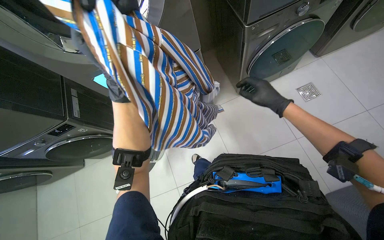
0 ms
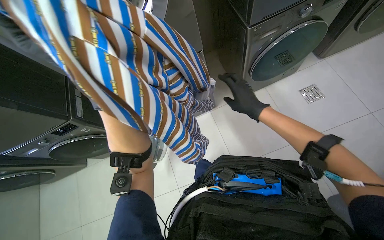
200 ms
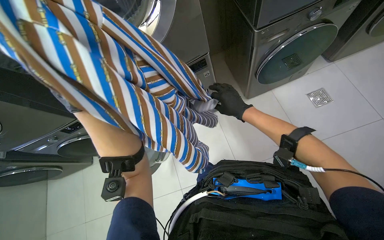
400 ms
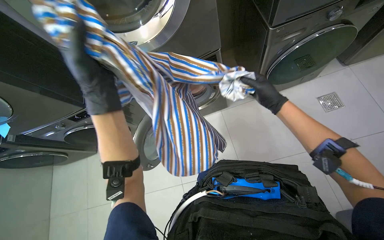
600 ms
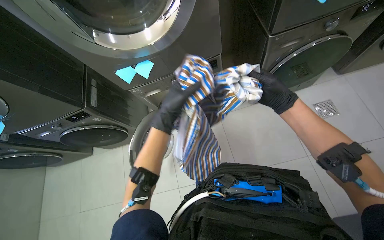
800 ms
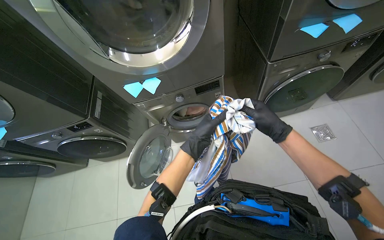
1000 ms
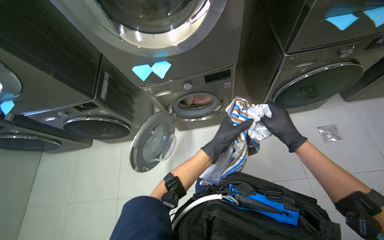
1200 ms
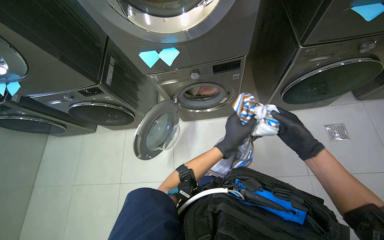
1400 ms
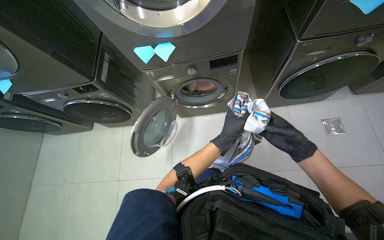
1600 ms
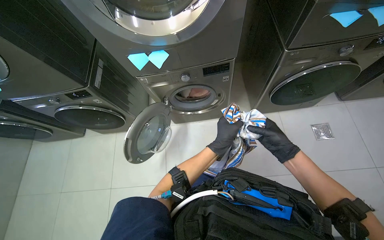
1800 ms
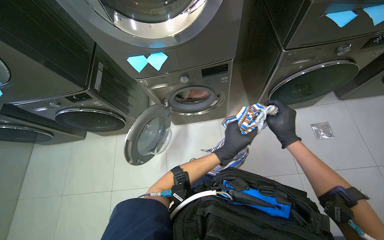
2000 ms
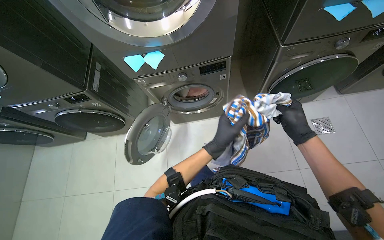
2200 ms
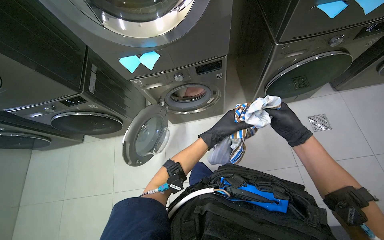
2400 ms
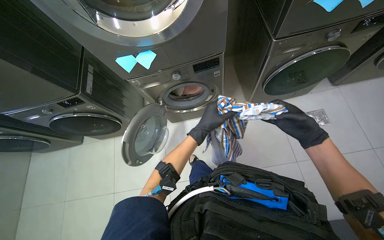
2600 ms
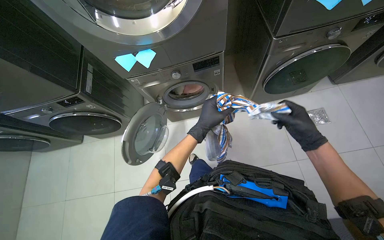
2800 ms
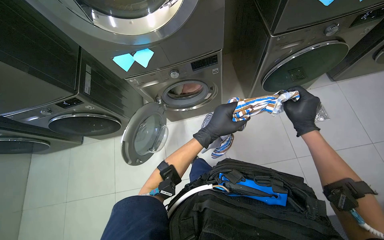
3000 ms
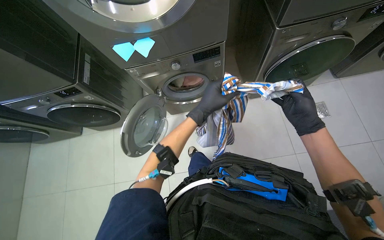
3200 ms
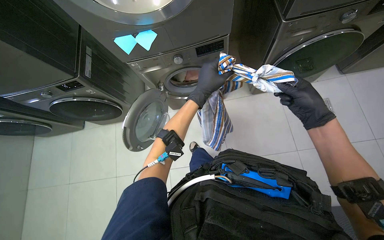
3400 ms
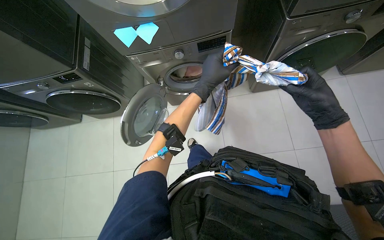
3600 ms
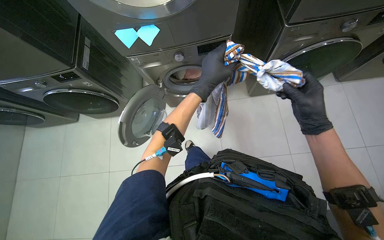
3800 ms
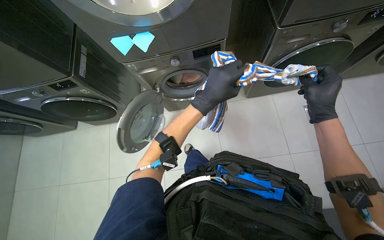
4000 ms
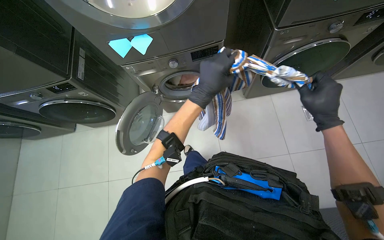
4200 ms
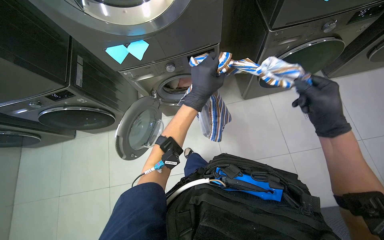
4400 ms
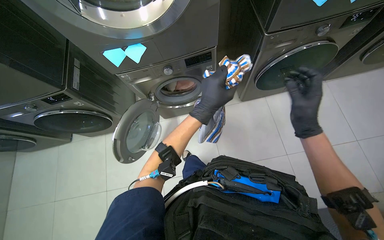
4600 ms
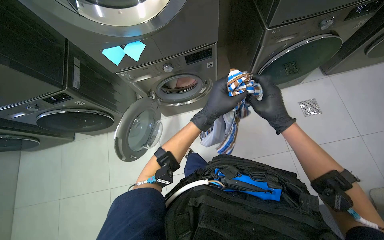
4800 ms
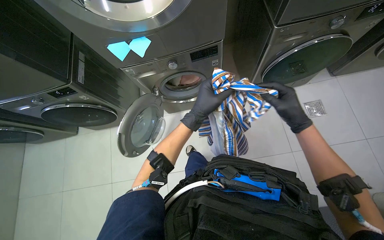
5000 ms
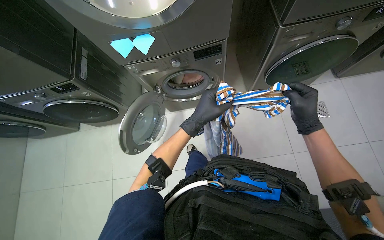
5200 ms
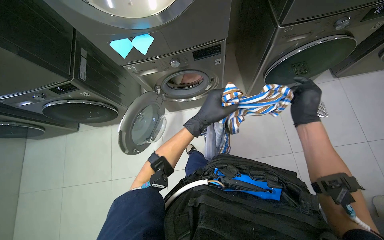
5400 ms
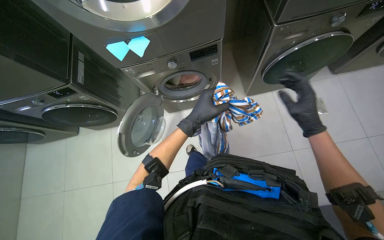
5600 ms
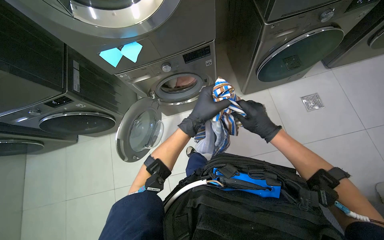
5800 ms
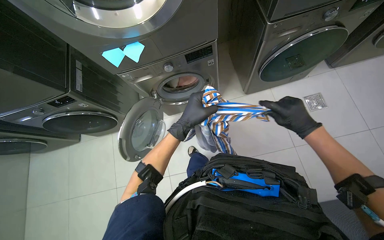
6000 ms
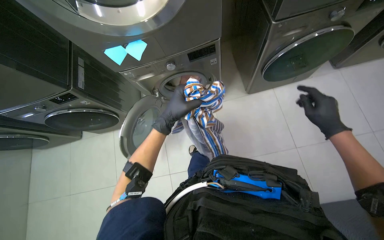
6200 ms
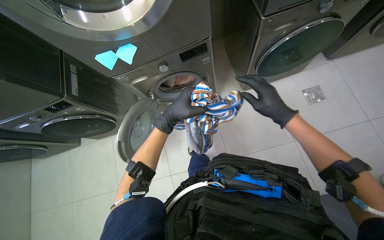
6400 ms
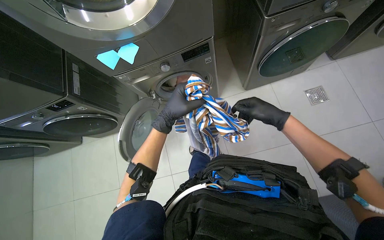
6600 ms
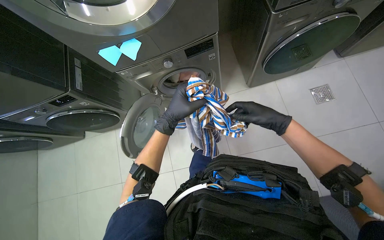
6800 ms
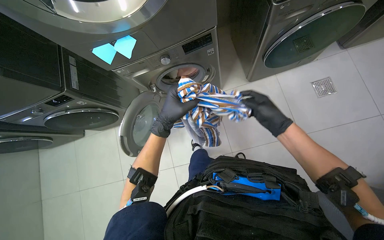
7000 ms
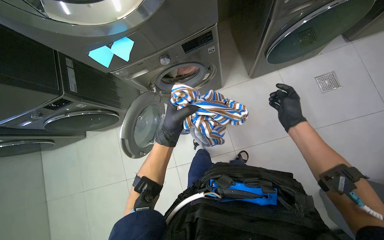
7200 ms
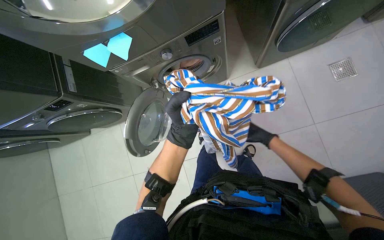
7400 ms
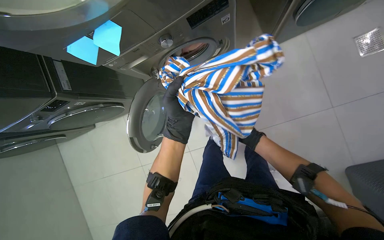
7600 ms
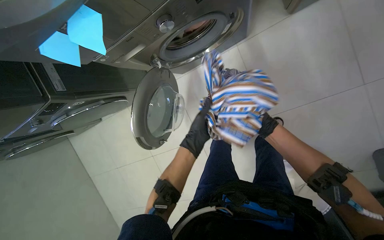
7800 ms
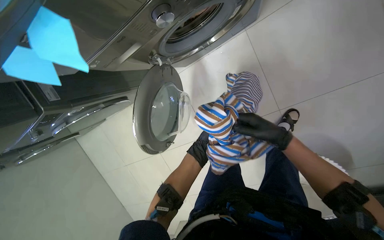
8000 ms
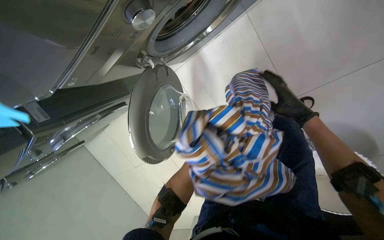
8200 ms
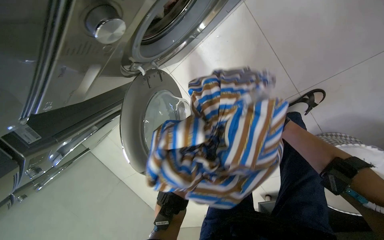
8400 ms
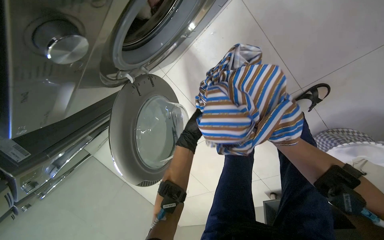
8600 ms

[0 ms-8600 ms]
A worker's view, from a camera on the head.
Job: managing laundry.
The whole recording: Loading and preparing clothes for washing. The worker loads clothes into the washing machine, then inspects and folds a shirt.
0 ms to 1400 ms: The left hand shifts some 30 cm to the right and down the picture.
1400 ms to 2800 ms: The hands make small movements and keep their place.
2800 ms to 4400 ms: The right hand travels nearer to the camera by some 10 cm.
4400 ms to 5800 ms: The right hand shifts approximately 10 cm farther from the camera.
5800 ms to 7200 ms: The left hand heads to the left, covering some 10 cm, while the right hand moves left and right over approximately 15 cm, changing direction 2 times.
7200 ms to 8600 ms: The wearer looks approximately 20 degrees further downward. The scene rotates counterclockwise by some 25 degrees. The left hand is displaced farther from the camera by approximately 35 cm.

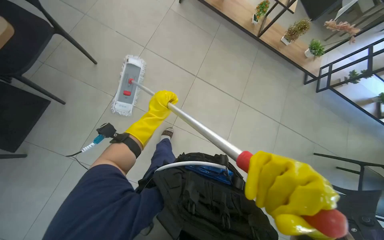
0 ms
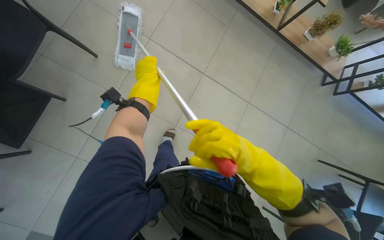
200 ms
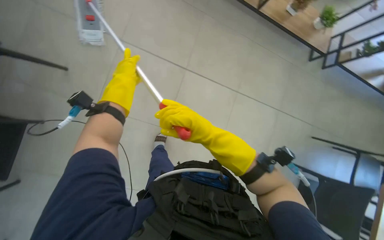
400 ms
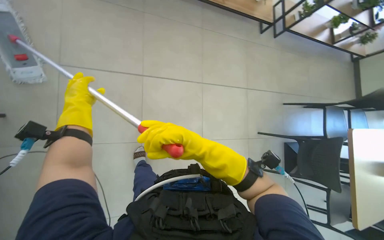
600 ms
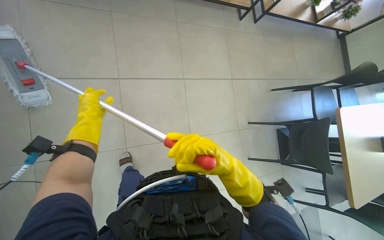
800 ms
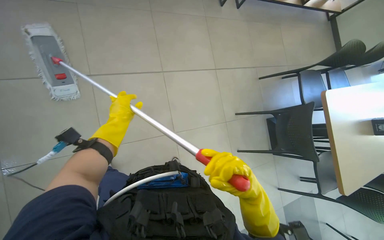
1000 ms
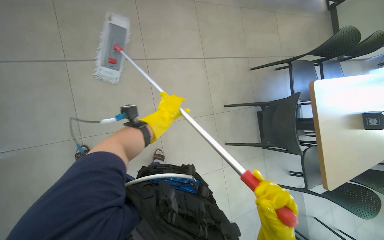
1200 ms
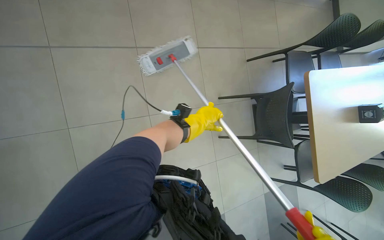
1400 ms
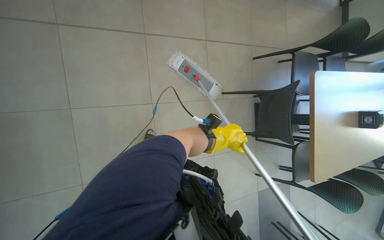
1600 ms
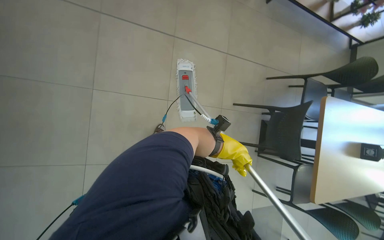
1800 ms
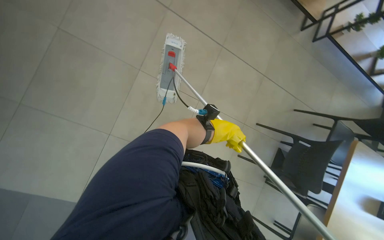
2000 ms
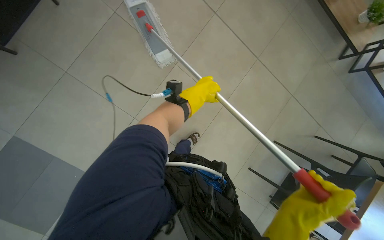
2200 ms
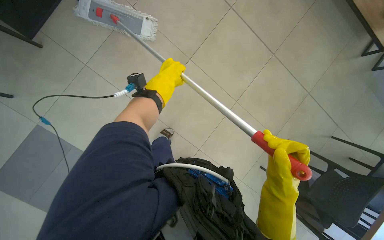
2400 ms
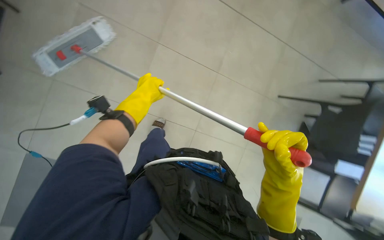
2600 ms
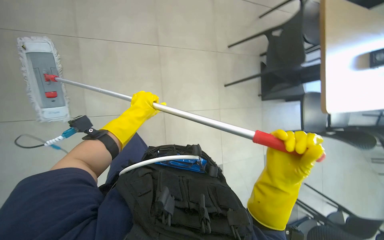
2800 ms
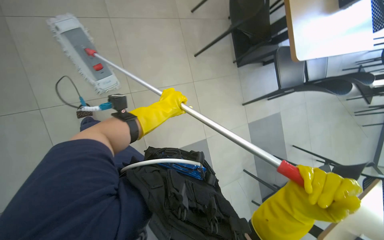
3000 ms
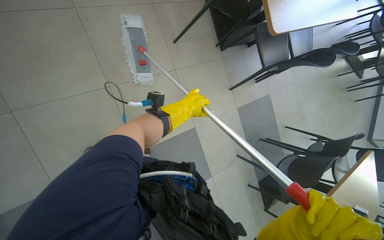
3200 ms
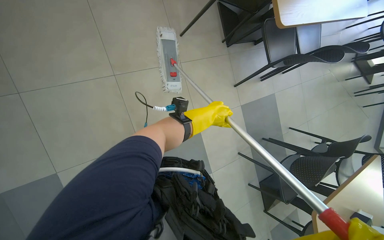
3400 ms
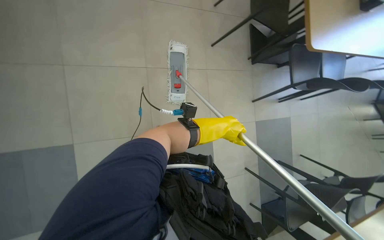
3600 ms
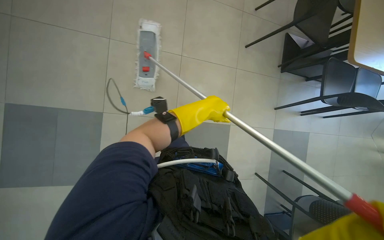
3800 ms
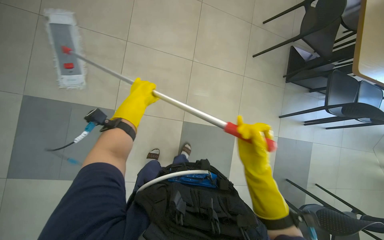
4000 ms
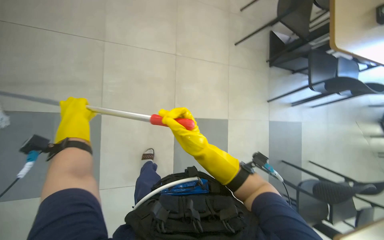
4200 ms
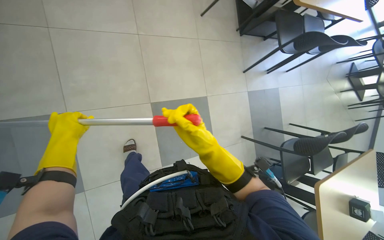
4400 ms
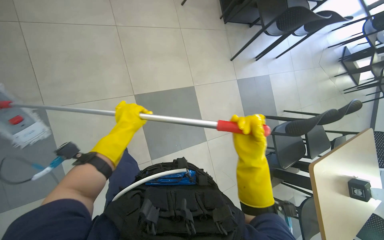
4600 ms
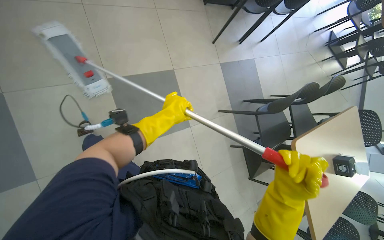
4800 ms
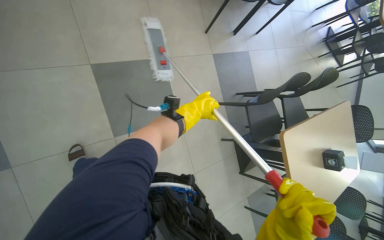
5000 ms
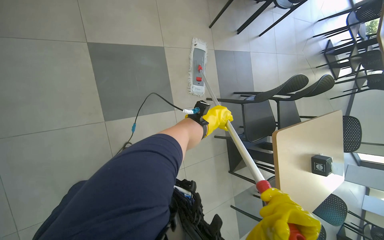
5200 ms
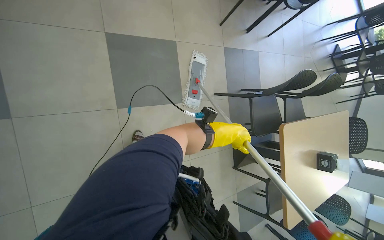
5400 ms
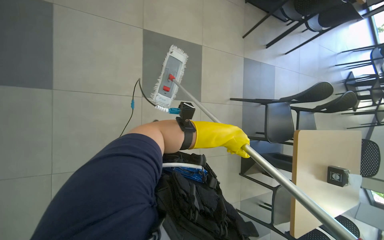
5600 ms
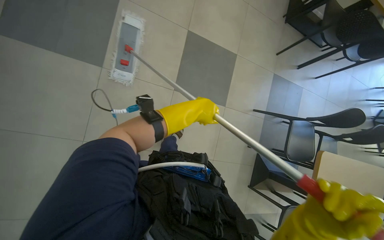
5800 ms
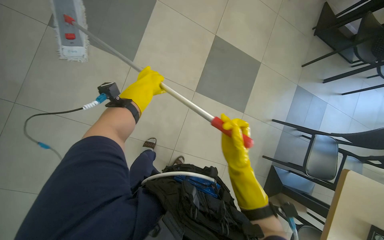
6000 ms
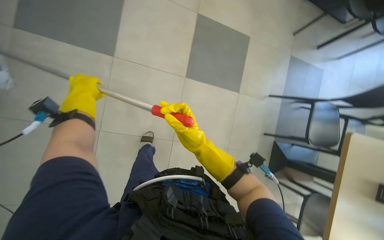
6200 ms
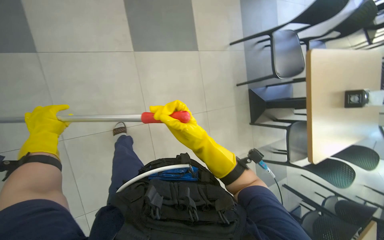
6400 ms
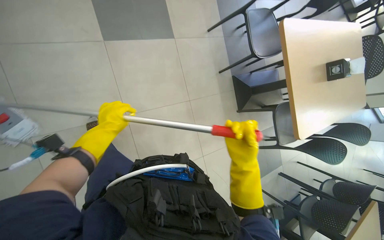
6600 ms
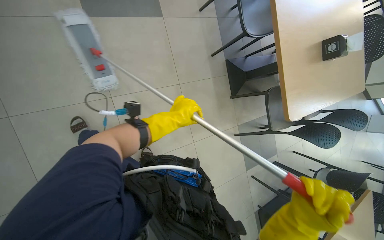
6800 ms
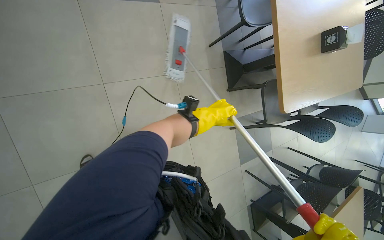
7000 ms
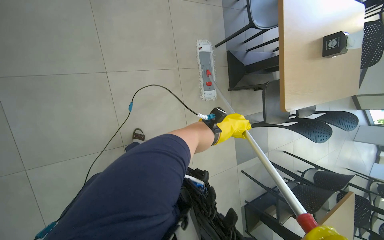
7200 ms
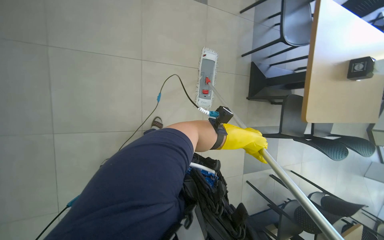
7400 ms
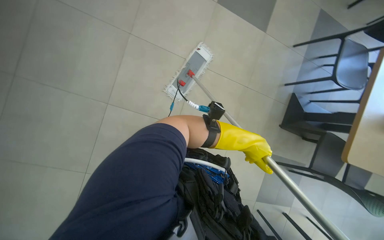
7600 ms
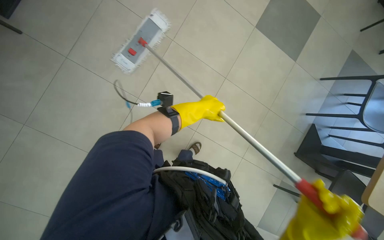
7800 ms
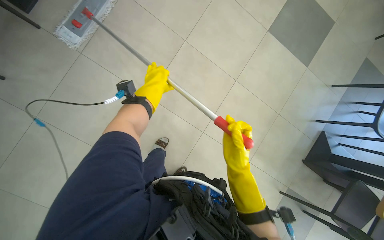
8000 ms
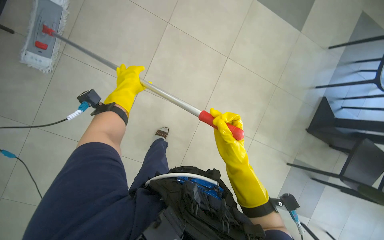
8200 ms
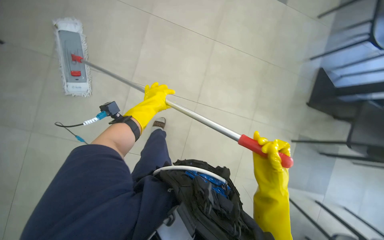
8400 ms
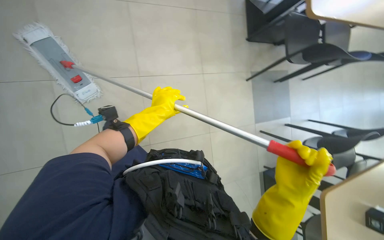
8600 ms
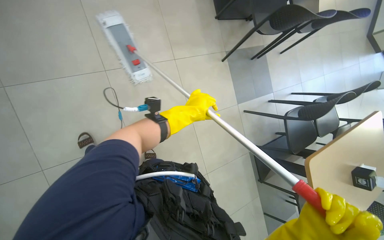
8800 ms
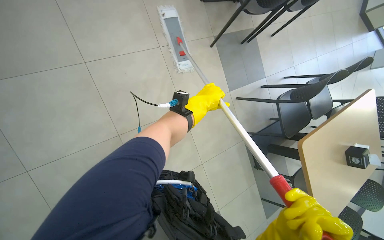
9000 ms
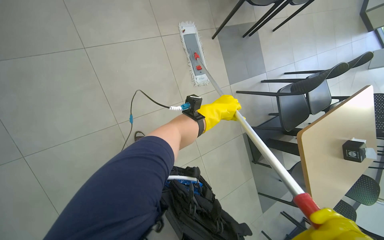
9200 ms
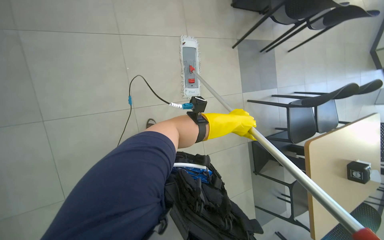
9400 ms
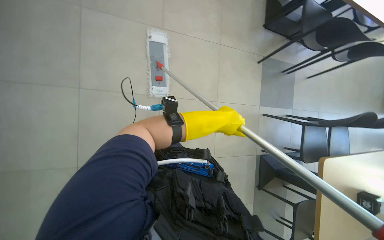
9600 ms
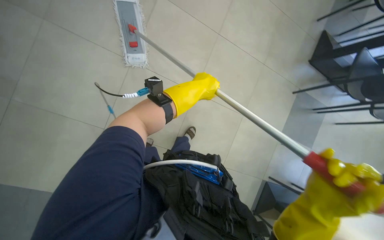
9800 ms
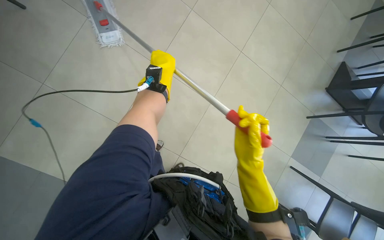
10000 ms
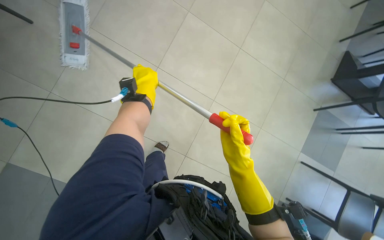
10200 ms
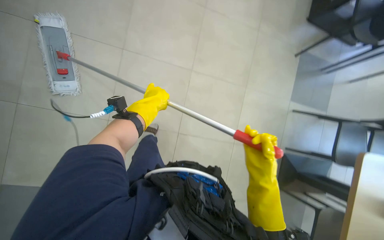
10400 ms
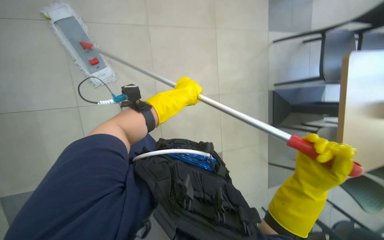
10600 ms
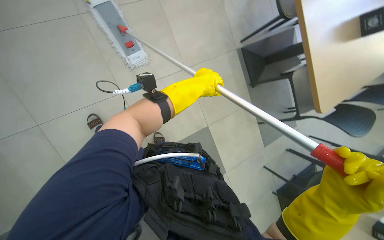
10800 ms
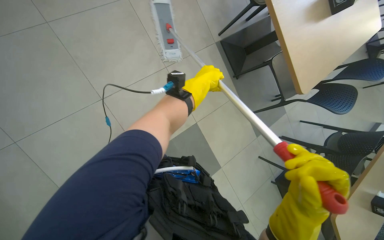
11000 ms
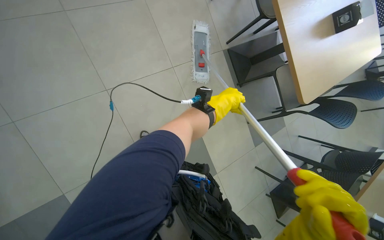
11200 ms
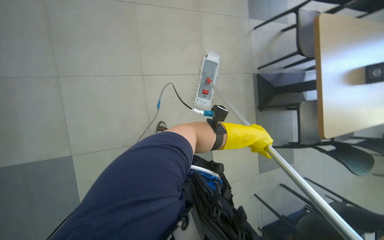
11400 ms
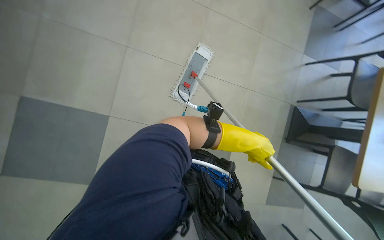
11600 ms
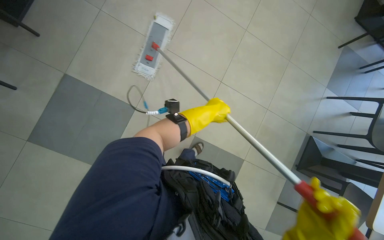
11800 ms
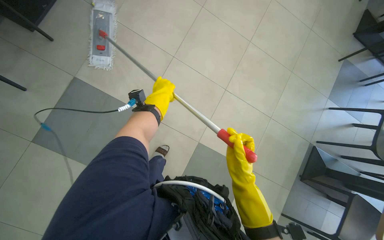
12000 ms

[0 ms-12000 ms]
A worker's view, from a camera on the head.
Job: mopping floor.
The whole recording: Mopping the floor. The worker mops the floor with a flat mop.
0 ms to 1600 ms: The head travels some 50 cm. The wearer looks approximately 20 degrees further downward. The scene turns about 25 degrees counterclockwise in the picture.
1600 ms to 3000 ms: The head travels approximately 40 cm. The wearer's head swings approximately 45 degrees to the left. The camera pitches upward, by approximately 15 degrees.
4400 ms to 6000 ms: The head travels approximately 80 cm. The scene rotates clockwise by approximately 30 degrees.
6000 ms to 7600 ms: The camera pitches downward, by some 15 degrees.
7600 ms to 9000 ms: The left hand travels up the picture by roughly 10 cm.
9000 ms to 10400 ms: The head turns to the left by approximately 35 degrees.
10400 ms to 12000 ms: The left hand heads farther from the camera, covering about 10 cm, and reaches roughly 20 cm to the right, then returns.
